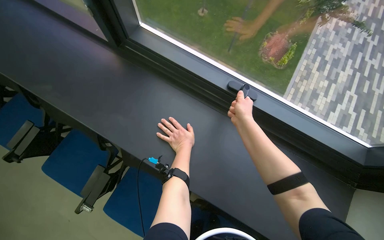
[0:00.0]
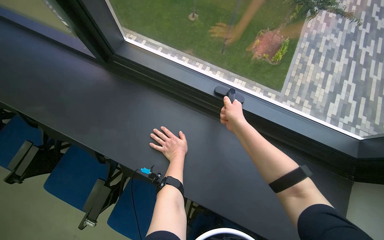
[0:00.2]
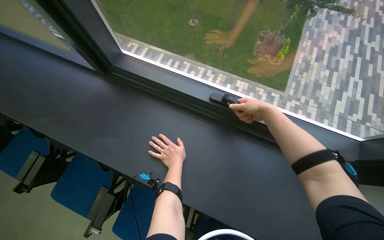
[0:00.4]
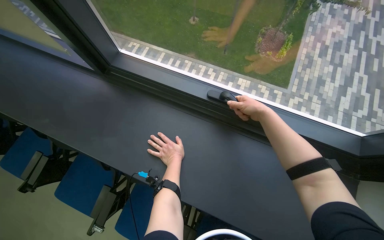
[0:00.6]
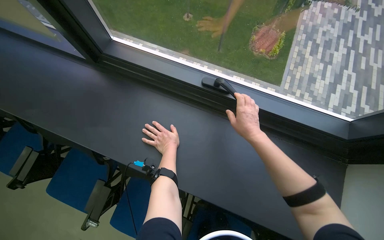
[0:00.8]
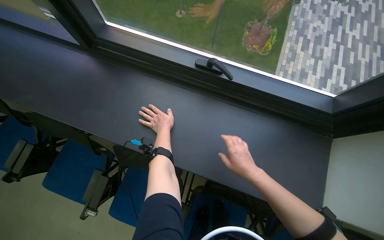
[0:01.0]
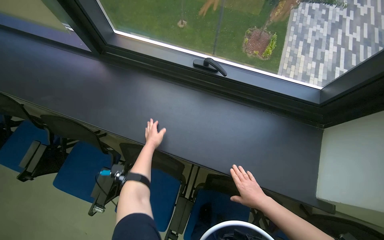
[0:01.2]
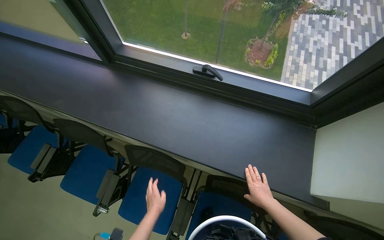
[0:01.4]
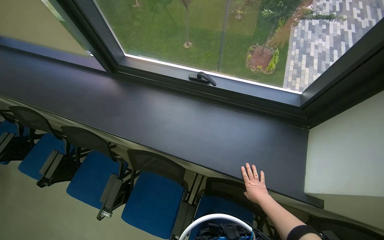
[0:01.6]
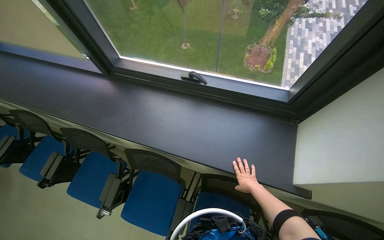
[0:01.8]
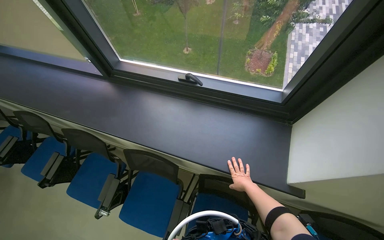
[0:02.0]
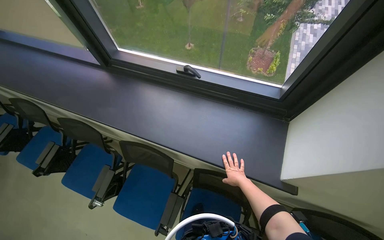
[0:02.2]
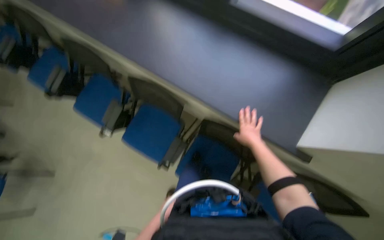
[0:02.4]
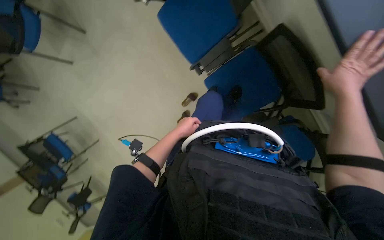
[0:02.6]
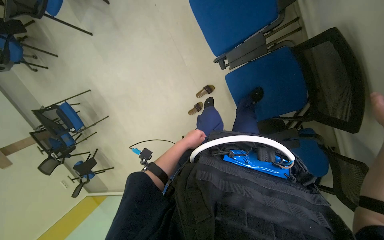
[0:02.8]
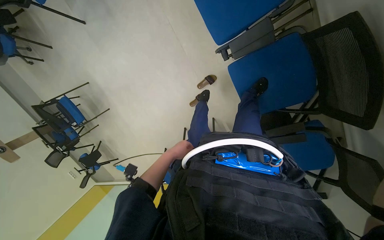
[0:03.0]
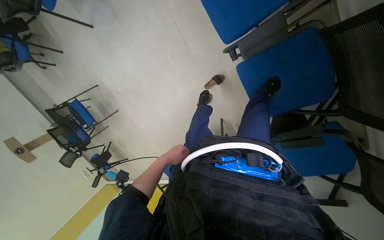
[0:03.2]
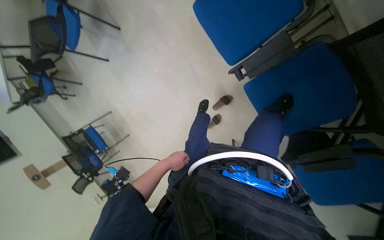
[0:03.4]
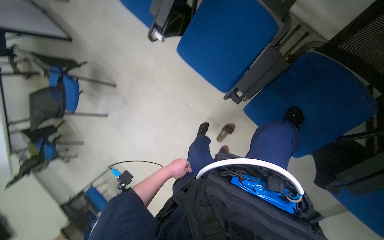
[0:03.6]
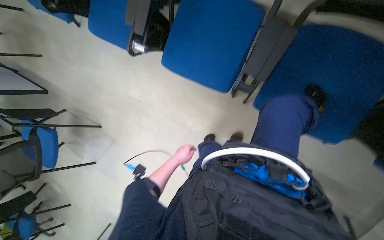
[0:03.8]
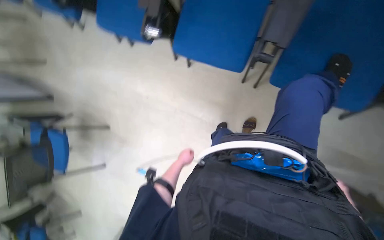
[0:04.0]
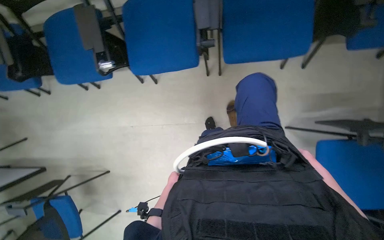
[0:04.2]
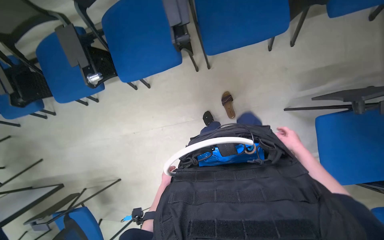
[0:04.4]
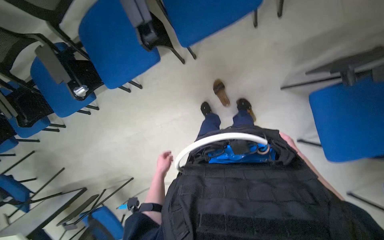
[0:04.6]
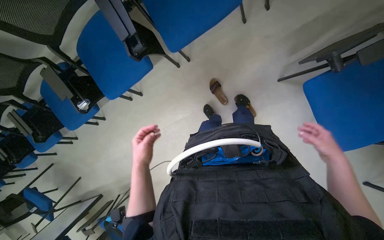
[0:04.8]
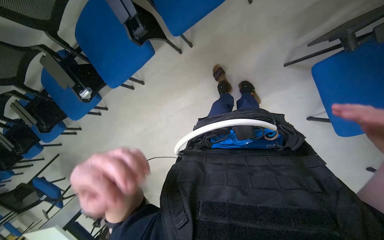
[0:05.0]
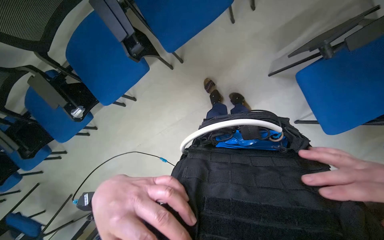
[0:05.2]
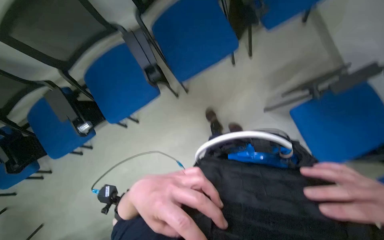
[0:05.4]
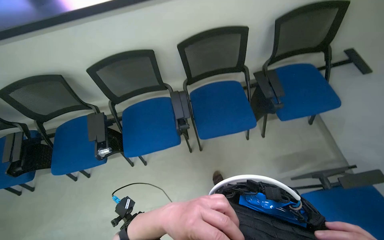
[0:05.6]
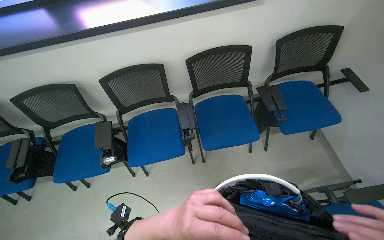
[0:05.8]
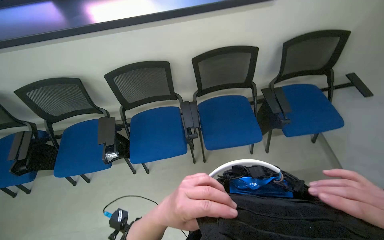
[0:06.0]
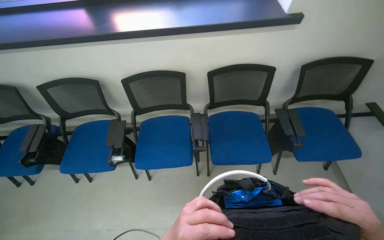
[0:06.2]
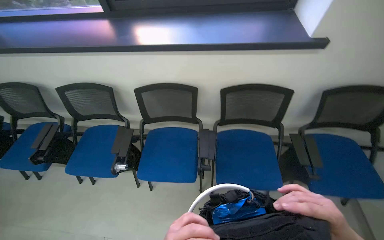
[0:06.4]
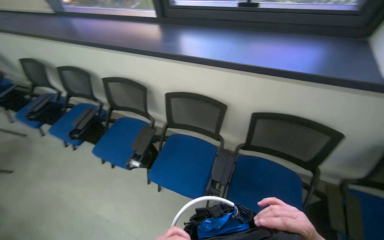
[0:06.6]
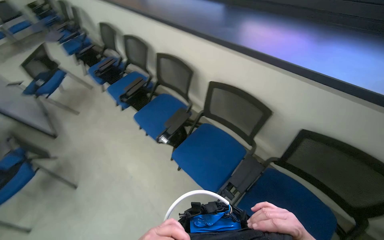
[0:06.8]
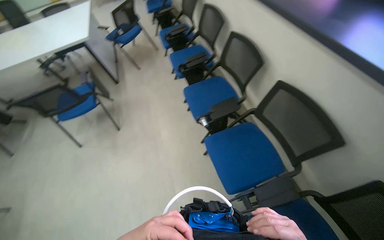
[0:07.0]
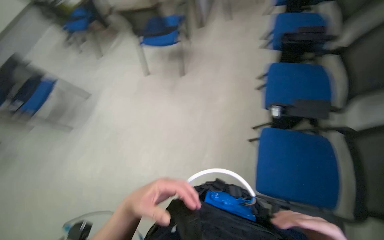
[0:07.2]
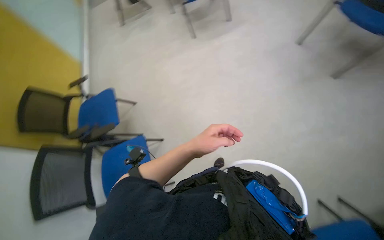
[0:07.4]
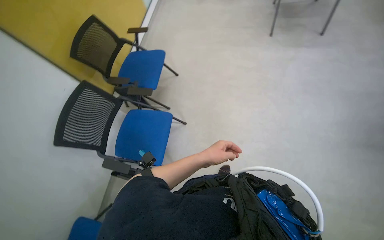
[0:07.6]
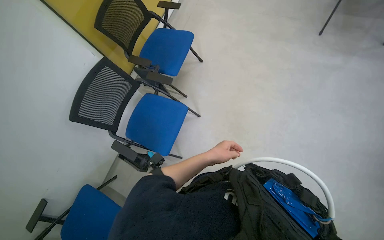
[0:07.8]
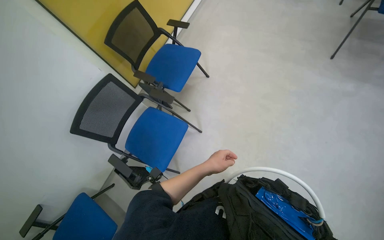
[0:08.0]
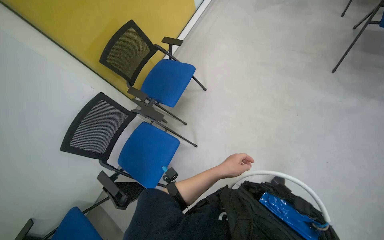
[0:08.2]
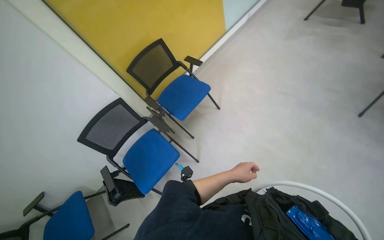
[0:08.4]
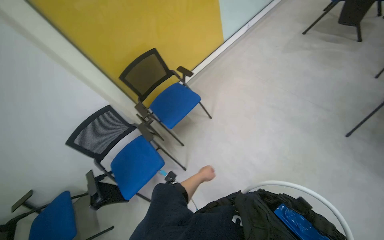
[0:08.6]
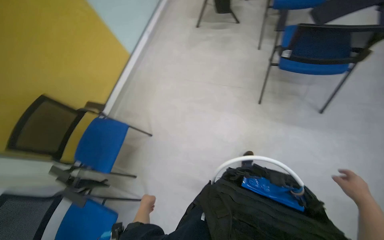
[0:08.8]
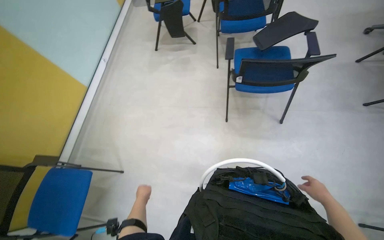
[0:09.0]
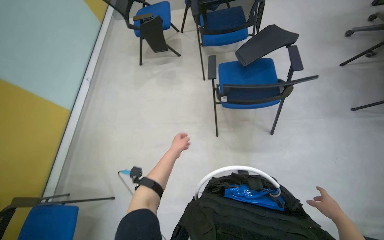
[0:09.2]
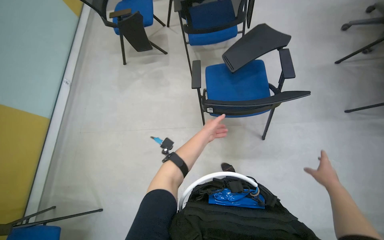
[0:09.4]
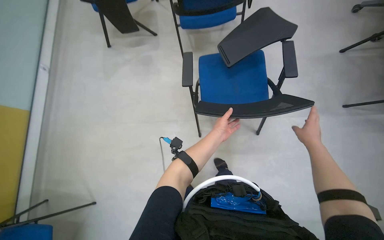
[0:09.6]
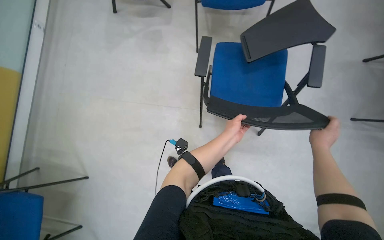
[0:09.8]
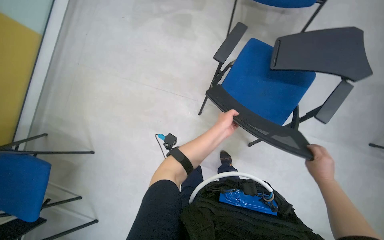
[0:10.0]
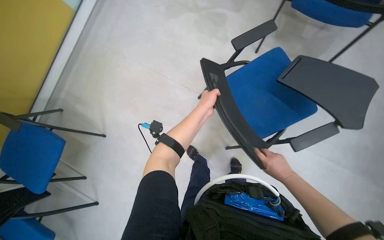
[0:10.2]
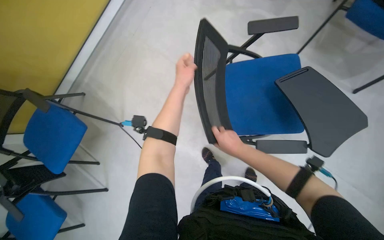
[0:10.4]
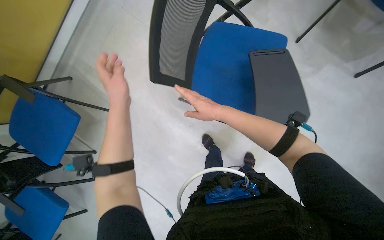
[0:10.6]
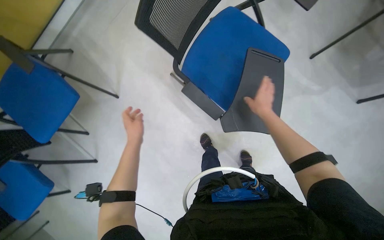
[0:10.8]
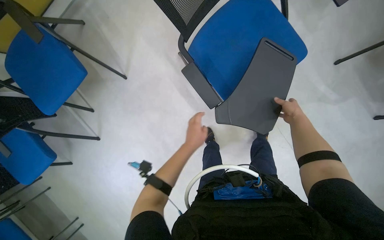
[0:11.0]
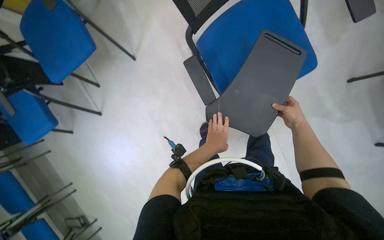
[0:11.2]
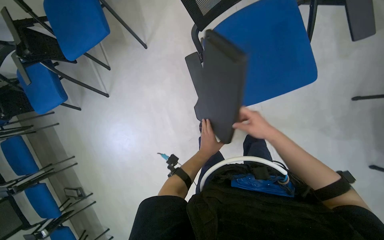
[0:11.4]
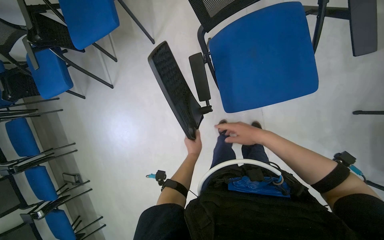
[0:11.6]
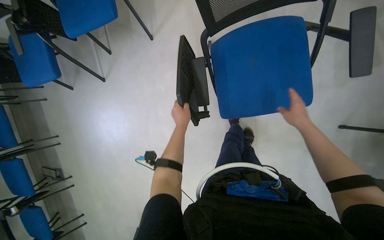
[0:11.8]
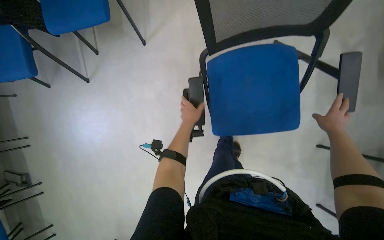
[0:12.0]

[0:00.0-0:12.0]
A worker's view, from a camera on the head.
Job: organizing items.
The whole recording: Arranging office chairs. Arranges office chairs by flipping down their writing surfaces.
0:00.0 to 0:01.6: The right hand goes some 50 cm down the picture and to the right.
0:01.6 to 0:03.0: The head rotates about 45 degrees to the left. The camera pitches downward, by about 65 degrees.
0:03.0 to 0:04.4: The camera is carried roughly 50 cm. The wearer looks some 40 degrees further upward. The scene rotates counterclockwise by some 65 degrees.
0:04.4 to 0:06.0: The camera pitches upward, by some 40 degrees.
0:06.0 to 0:07.6: The head rotates approximately 170 degrees to the left. The view tips downward by roughly 30 degrees.
0:07.6 to 0:09.0: The wearer moves approximately 1 m.
0:09.0 to 0:10.4: The wearer moves some 60 cm. The view tilts some 25 degrees downward. The scene turns approximately 30 degrees clockwise in the picture.
0:10.4 to 0:12.0: The view tilts some 20 degrees downward. The scene turns approximately 45 degrees clockwise in the picture.

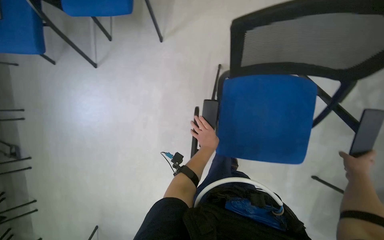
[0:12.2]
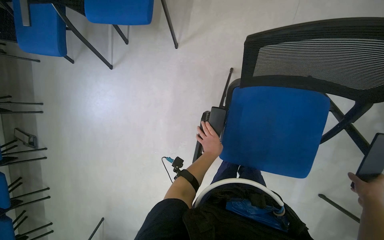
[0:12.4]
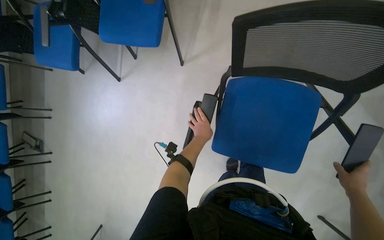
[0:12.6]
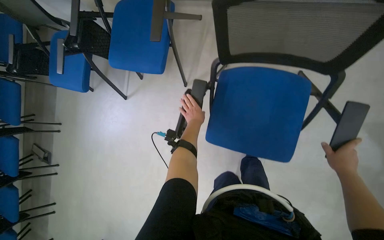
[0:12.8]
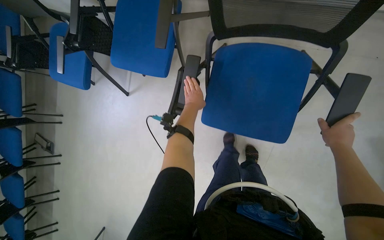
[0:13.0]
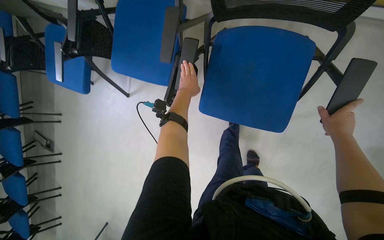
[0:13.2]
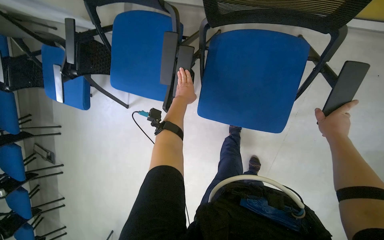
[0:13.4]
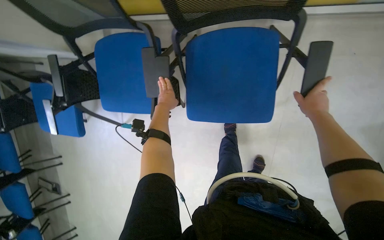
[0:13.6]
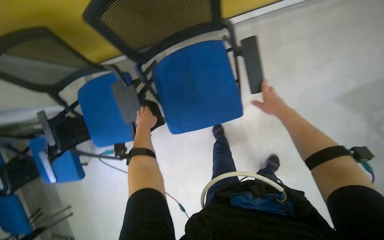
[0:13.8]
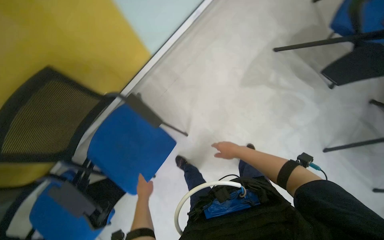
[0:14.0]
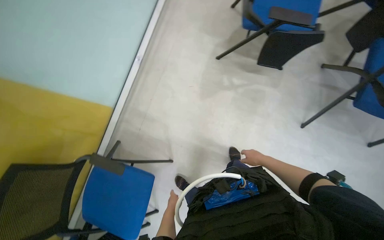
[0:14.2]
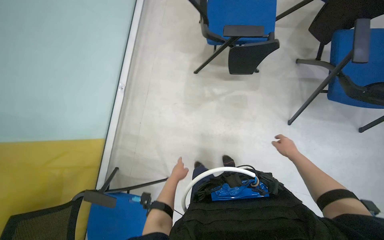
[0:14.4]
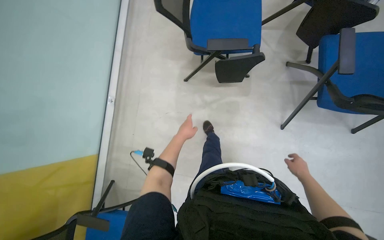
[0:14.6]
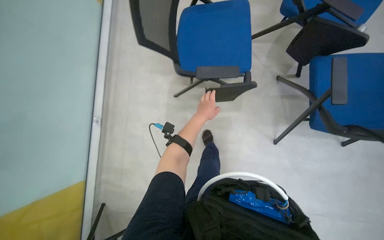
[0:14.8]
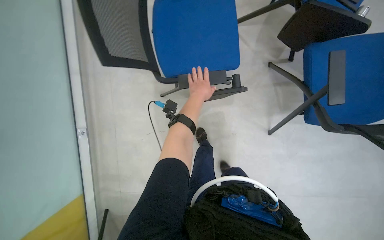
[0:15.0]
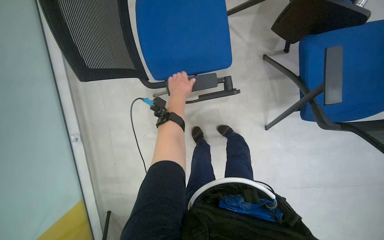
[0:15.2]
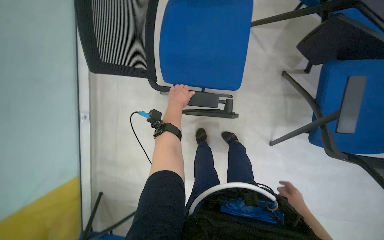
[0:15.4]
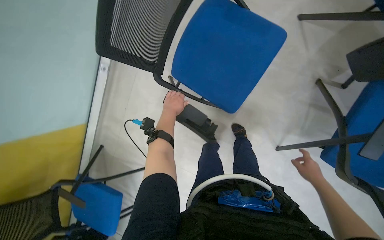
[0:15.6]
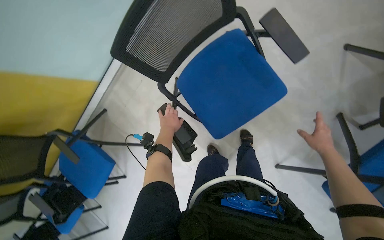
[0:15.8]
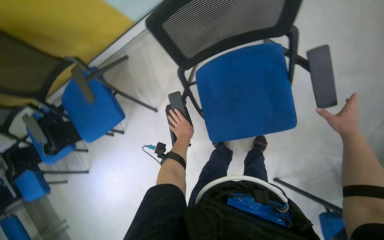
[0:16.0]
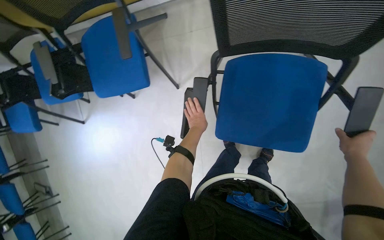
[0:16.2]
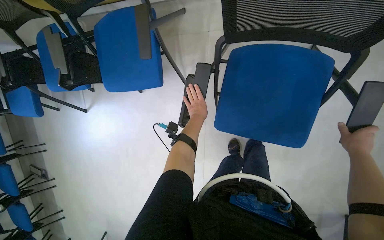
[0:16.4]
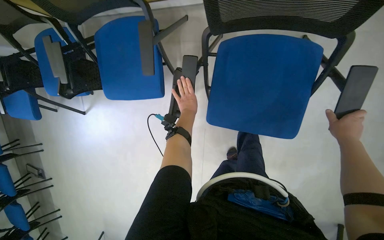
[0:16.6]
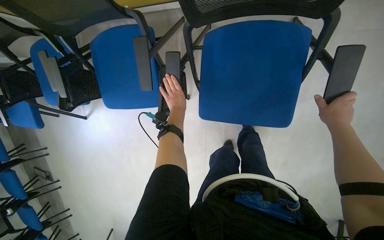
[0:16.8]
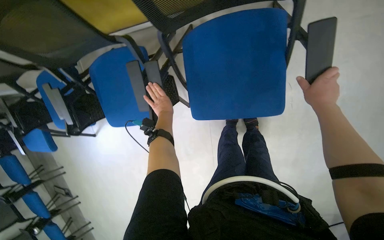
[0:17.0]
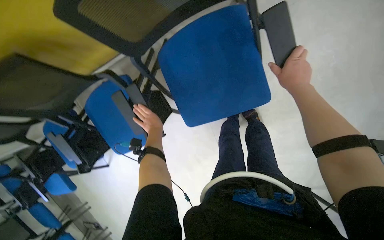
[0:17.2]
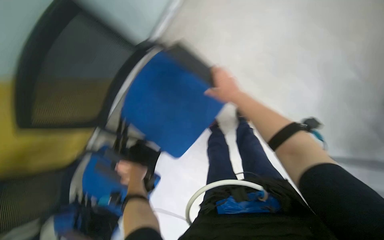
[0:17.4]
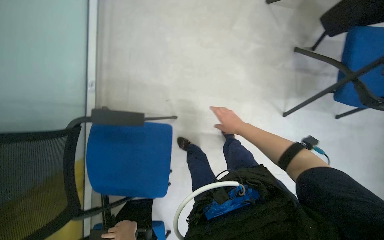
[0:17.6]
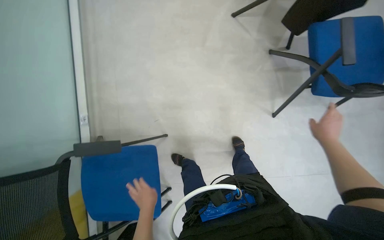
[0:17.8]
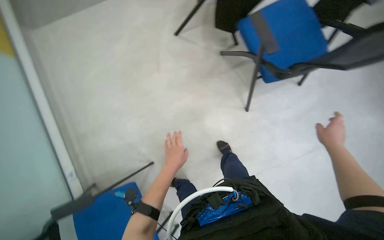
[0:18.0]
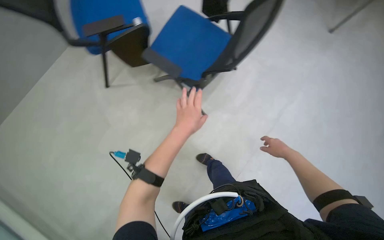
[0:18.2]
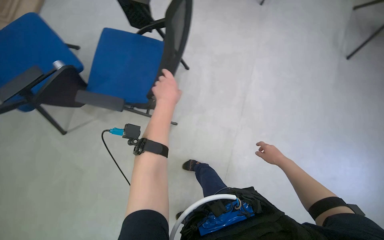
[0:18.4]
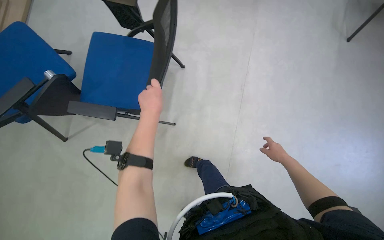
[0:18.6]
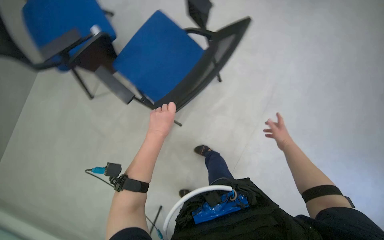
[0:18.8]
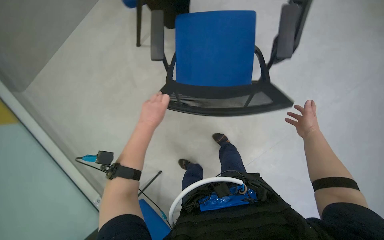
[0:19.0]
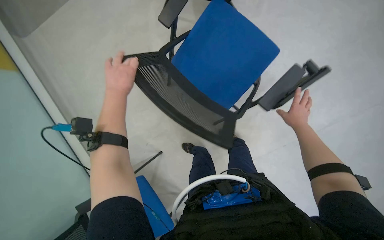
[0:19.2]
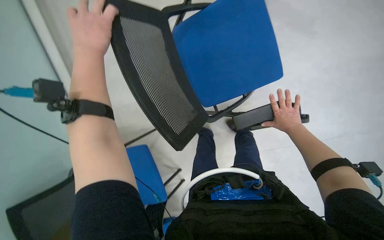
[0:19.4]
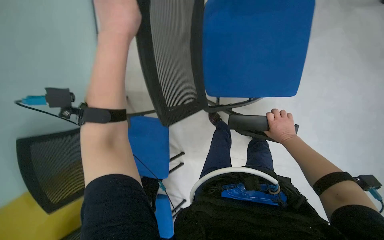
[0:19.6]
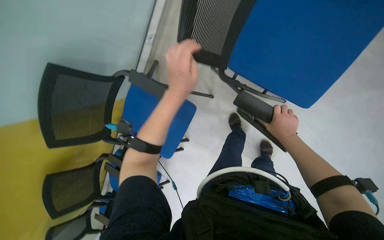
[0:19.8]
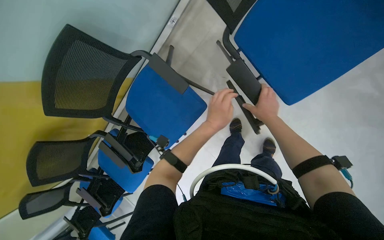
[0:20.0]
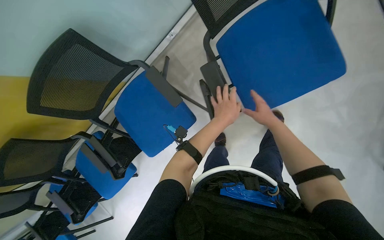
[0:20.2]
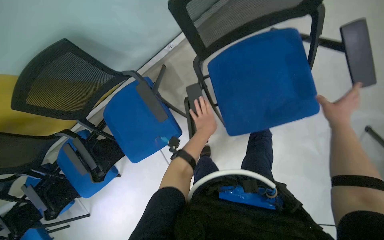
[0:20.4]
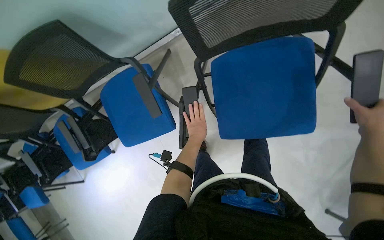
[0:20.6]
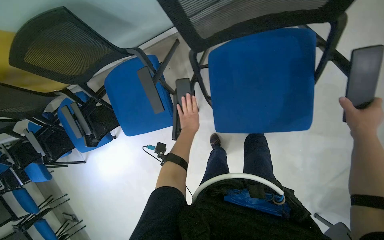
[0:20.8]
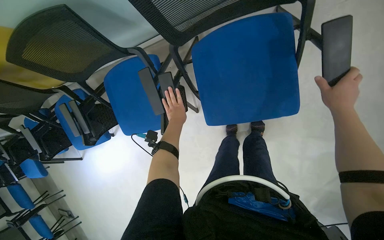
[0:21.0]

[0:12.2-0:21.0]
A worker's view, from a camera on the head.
Job: organizing items.
The whole recording: Arranging office chairs. Arranges office chairs by flipping down their writing surfaces.
0:12.2 to 0:13.6: The right hand moves up the picture, about 20 cm; the left hand moves up the picture, approximately 30 cm.
0:13.6 to 0:15.2: The wearer moves roughly 1 m. Everything in view rotates roughly 70 degrees counterclockwise.
0:15.2 to 0:16.6: The view tilts approximately 25 degrees downward. The scene rotates clockwise by some 80 degrees.
0:16.6 to 0:18.0: The head travels about 60 cm. Everything in view rotates roughly 65 degrees counterclockwise.
0:19.6 to 0:21.0: The scene turns some 40 degrees clockwise in the picture.
